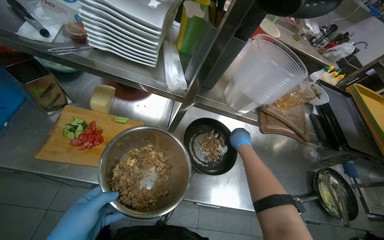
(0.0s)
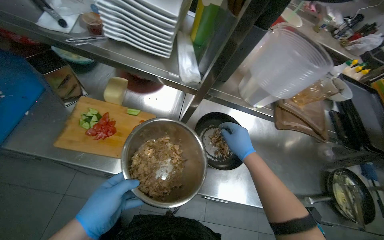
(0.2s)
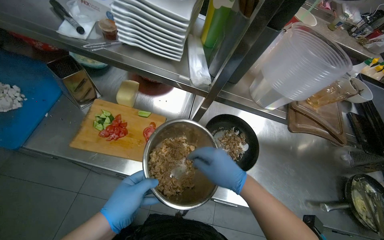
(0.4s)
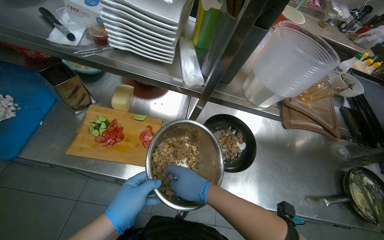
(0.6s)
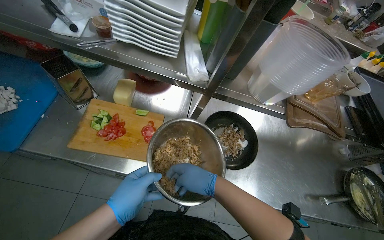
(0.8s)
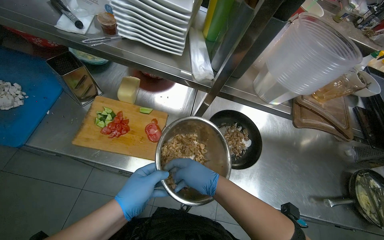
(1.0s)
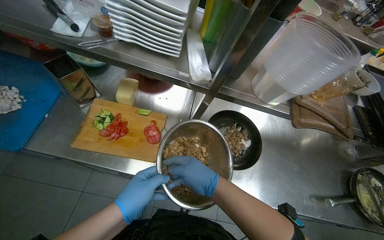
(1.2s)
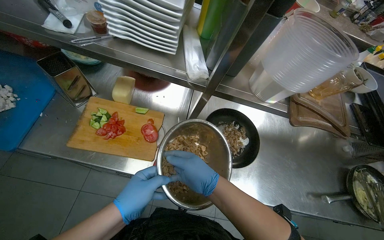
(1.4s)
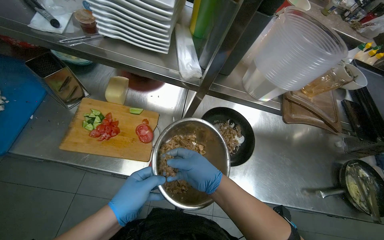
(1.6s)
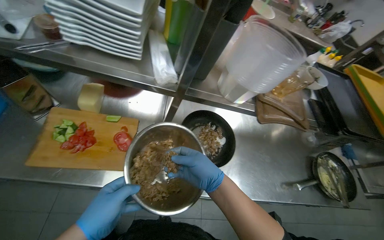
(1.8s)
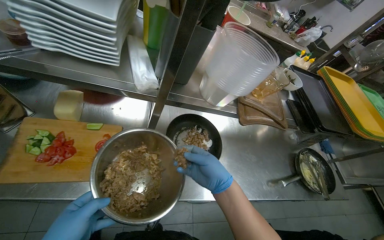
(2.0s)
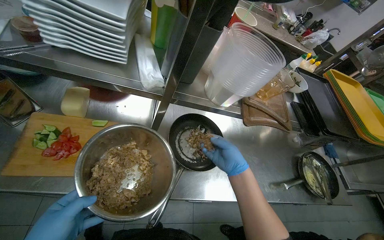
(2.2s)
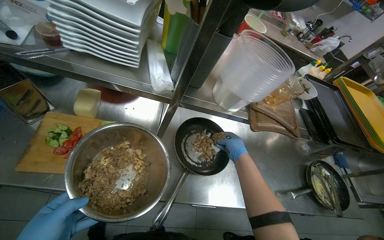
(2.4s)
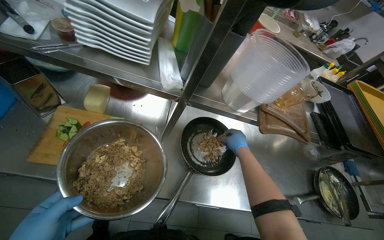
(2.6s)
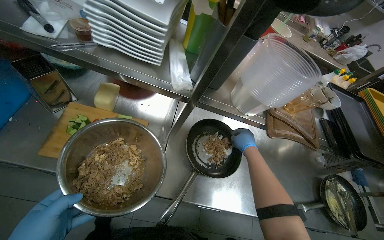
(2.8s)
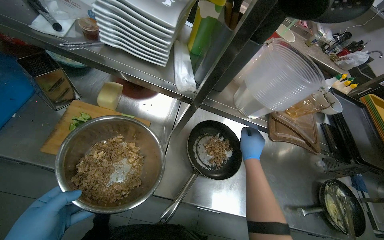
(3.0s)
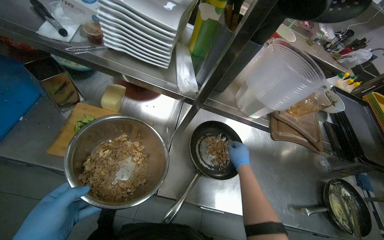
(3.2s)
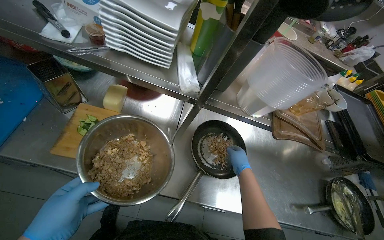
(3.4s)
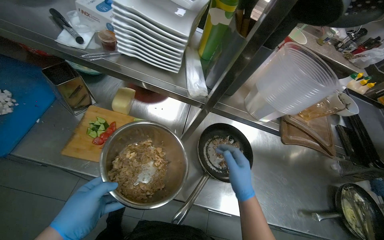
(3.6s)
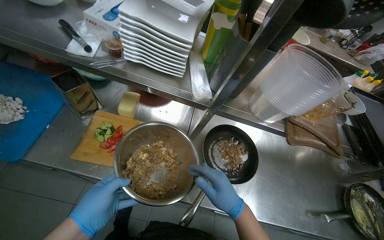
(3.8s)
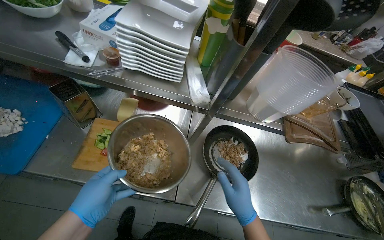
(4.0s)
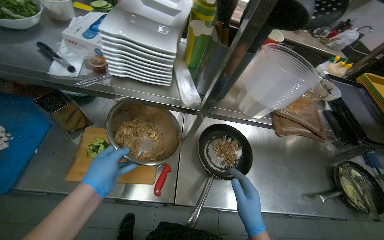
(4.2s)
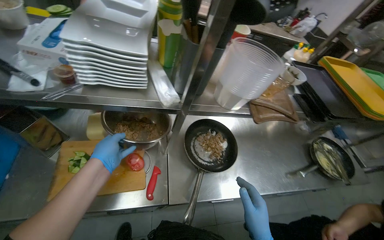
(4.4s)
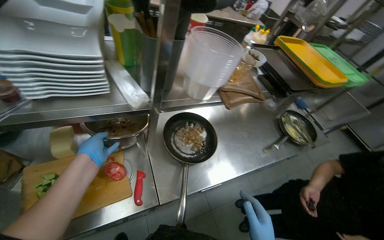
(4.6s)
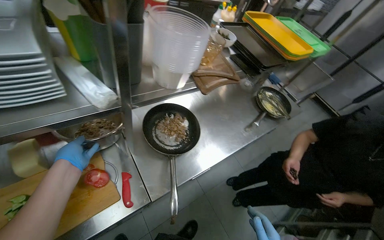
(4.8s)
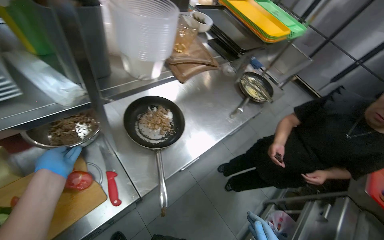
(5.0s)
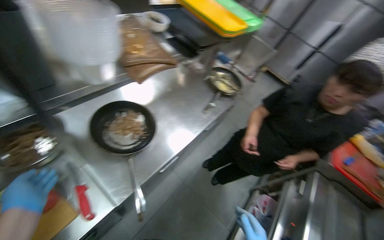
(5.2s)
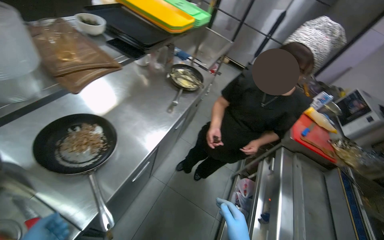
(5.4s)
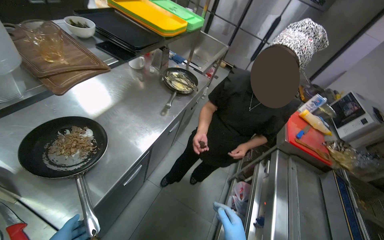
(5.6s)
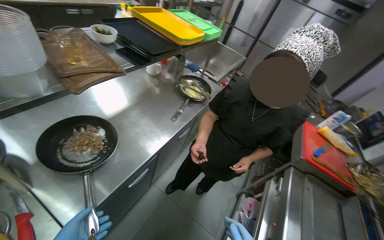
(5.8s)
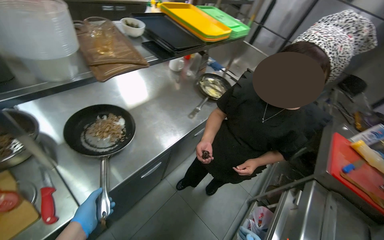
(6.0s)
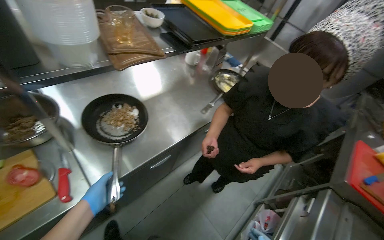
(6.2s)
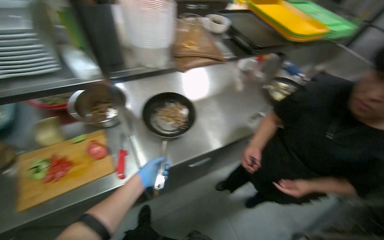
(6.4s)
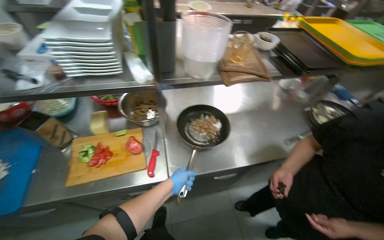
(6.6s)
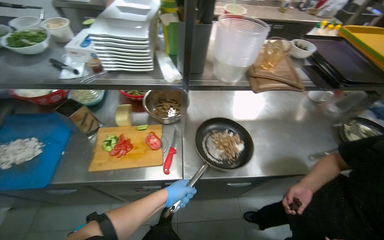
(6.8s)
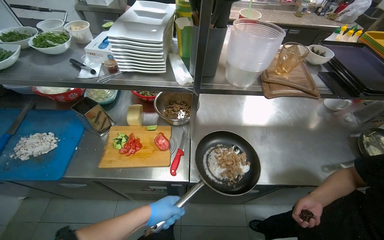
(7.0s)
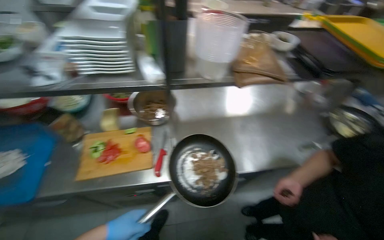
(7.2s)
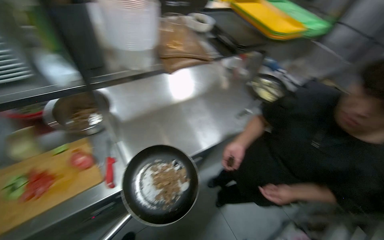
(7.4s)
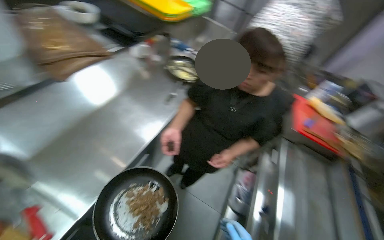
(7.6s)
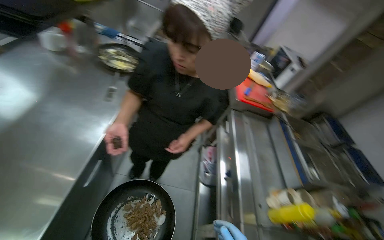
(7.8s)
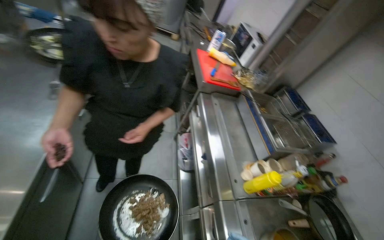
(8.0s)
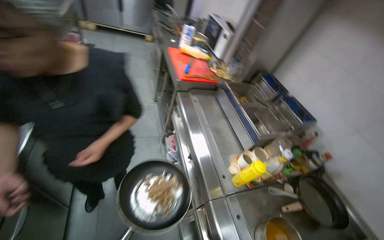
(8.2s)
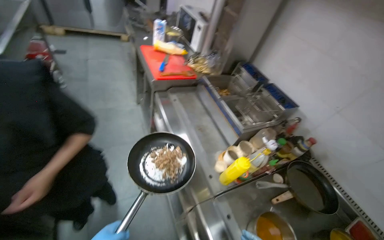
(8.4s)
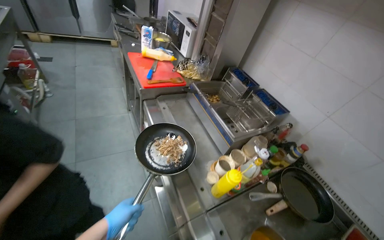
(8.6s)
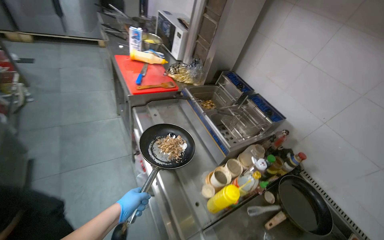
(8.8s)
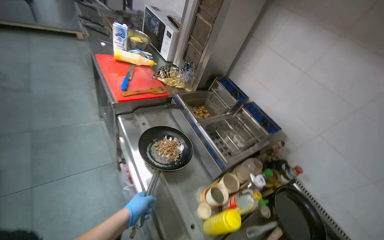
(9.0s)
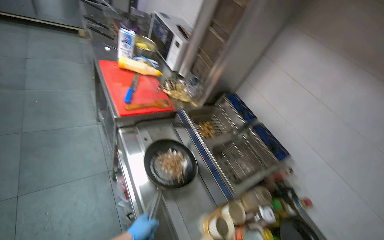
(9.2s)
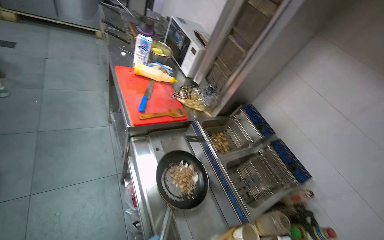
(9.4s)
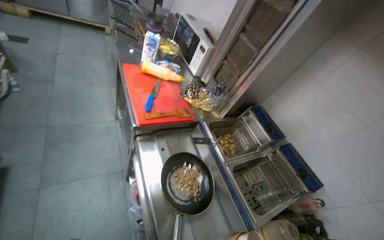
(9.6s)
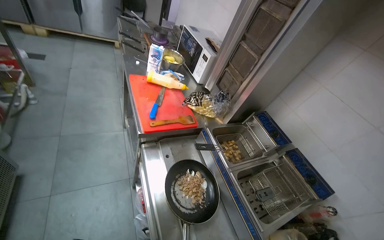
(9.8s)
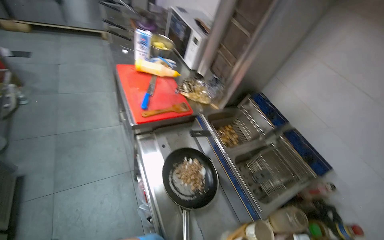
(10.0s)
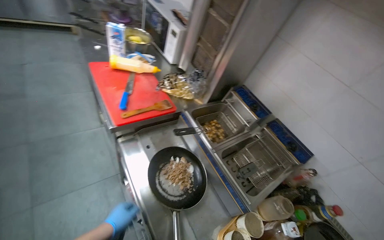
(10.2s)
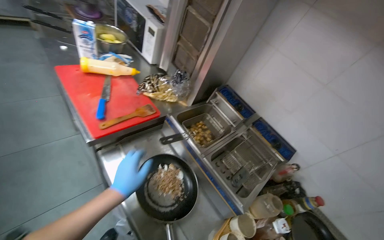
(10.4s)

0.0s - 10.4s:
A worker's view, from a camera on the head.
Job: cooking food.
The whole recording: Adding minced meat to pan. The worker adds minced meat from a bowl into a pan with onions.
0.0s - 1.4s: The right hand heads to the left, nearer to the camera and down the picture, covering about 30 cm.
1.4s - 3.0s: The right hand moves to the right, farther from the camera and up the picture, about 25 cm.
4.4s - 6.0s: The wearer's head swings about 40 degrees to the right.
6.0s - 7.4s: The wearer's head swings approximately 20 degrees to the left.
7.4s - 9.0s: The wearer moves approximately 50 cm. The wearer's head swings about 90 degrees to the right. The camera pitches downward, by some 15 degrees.

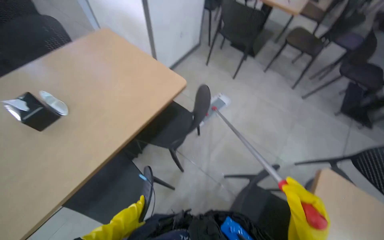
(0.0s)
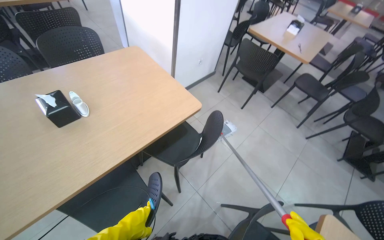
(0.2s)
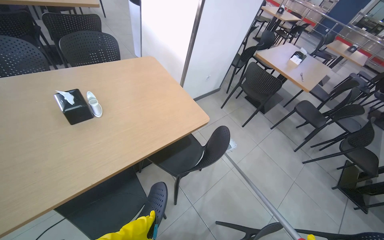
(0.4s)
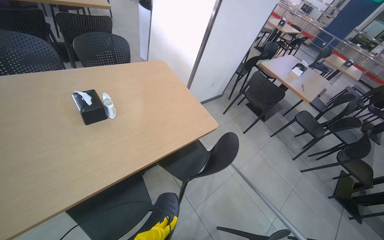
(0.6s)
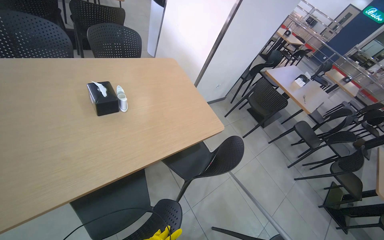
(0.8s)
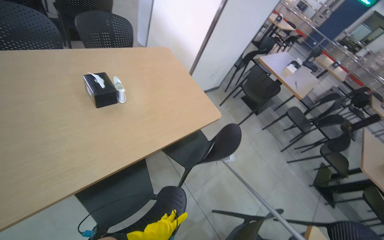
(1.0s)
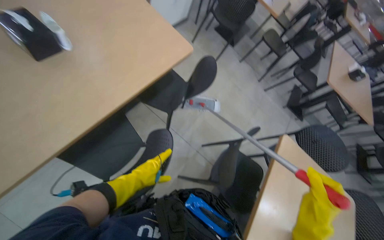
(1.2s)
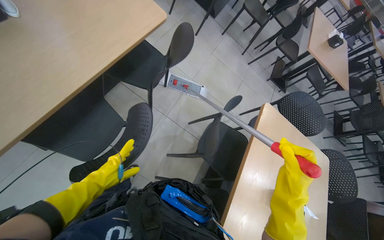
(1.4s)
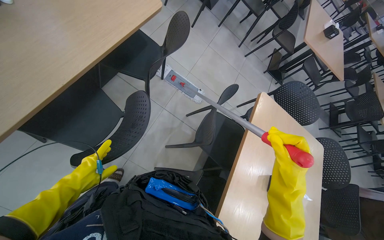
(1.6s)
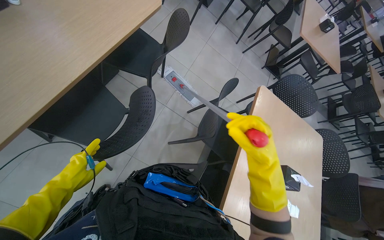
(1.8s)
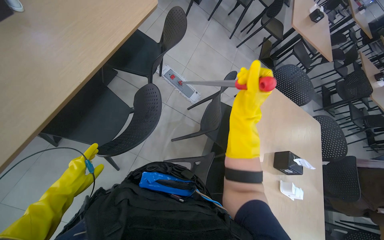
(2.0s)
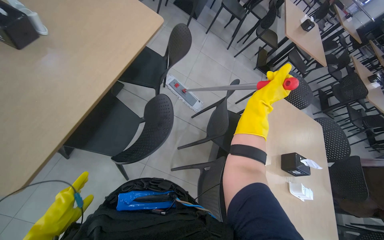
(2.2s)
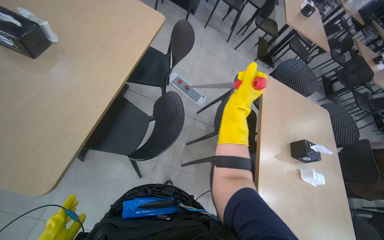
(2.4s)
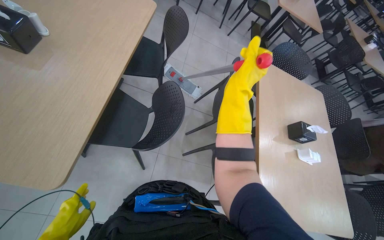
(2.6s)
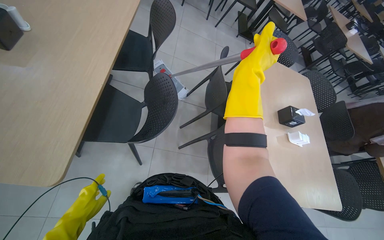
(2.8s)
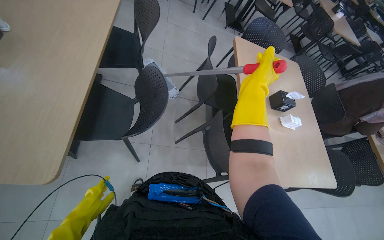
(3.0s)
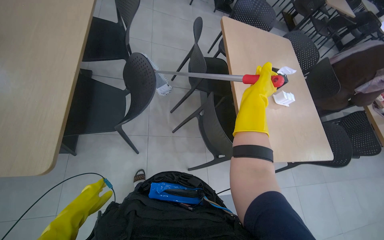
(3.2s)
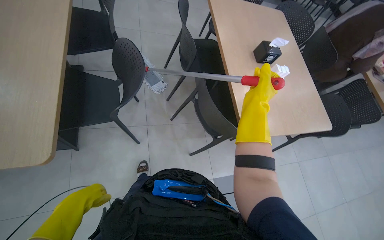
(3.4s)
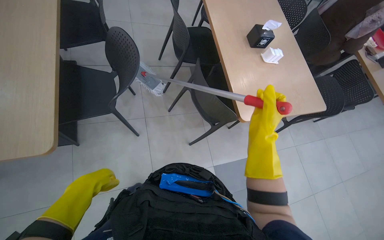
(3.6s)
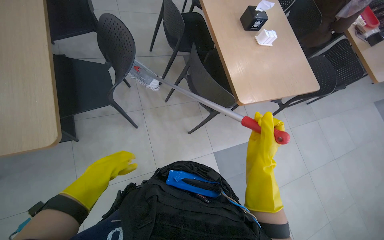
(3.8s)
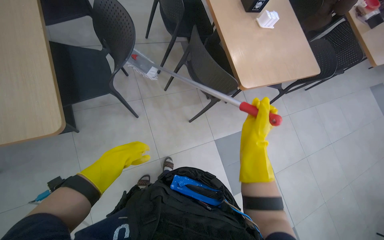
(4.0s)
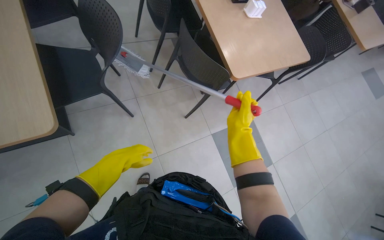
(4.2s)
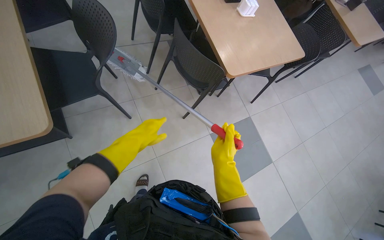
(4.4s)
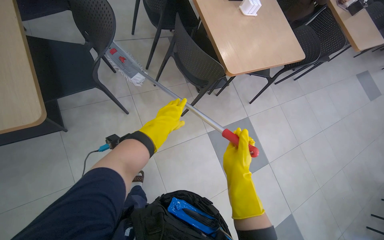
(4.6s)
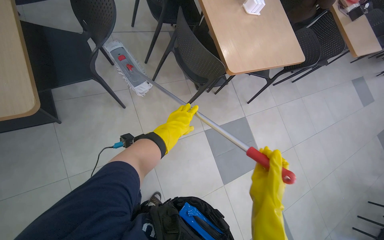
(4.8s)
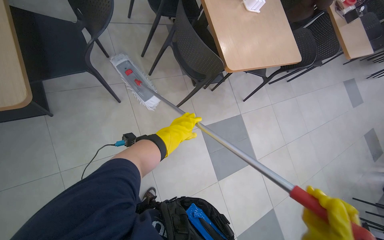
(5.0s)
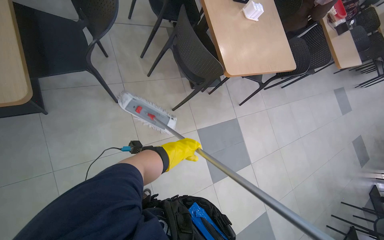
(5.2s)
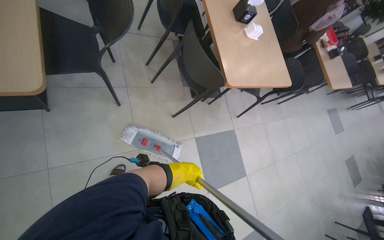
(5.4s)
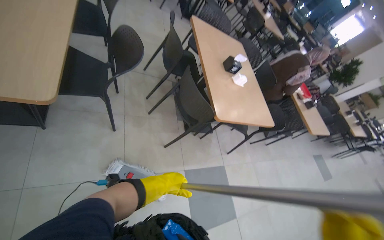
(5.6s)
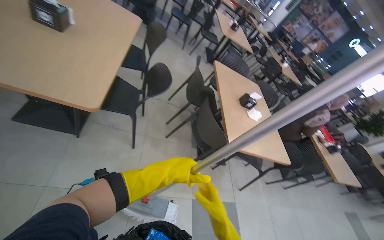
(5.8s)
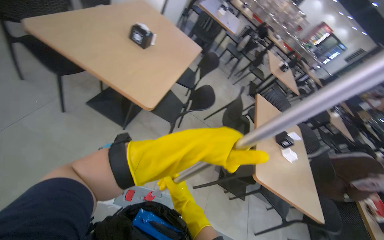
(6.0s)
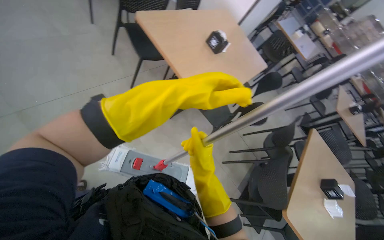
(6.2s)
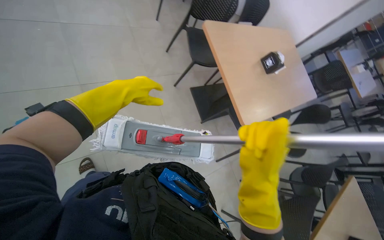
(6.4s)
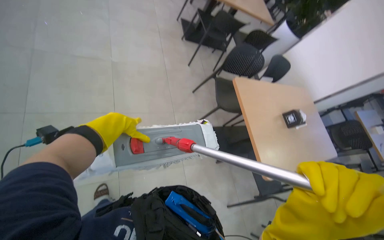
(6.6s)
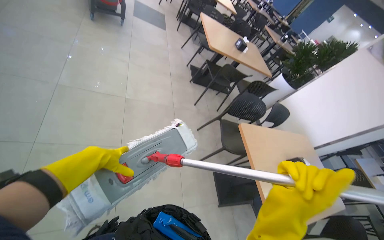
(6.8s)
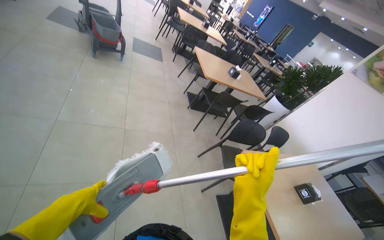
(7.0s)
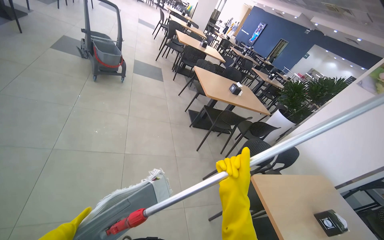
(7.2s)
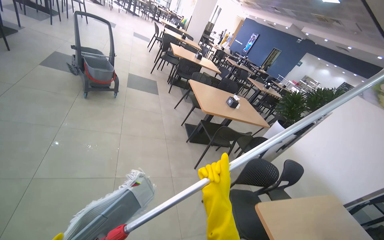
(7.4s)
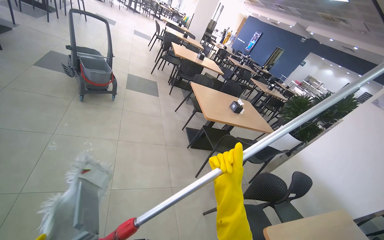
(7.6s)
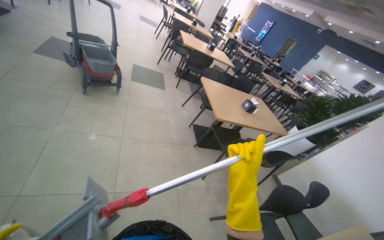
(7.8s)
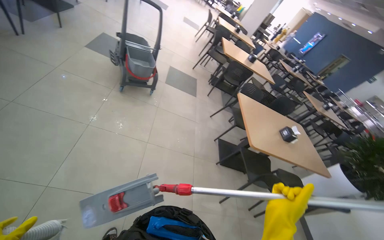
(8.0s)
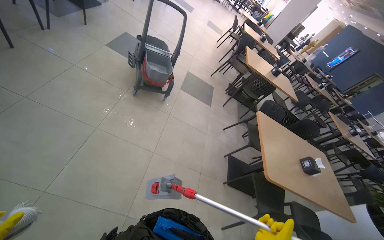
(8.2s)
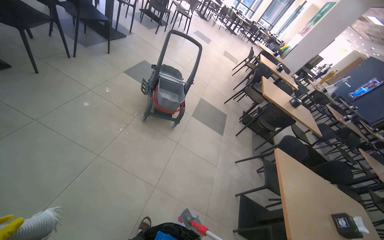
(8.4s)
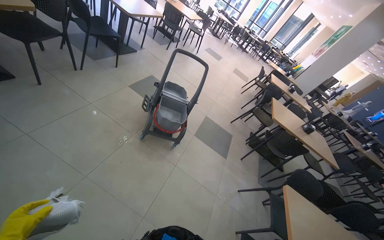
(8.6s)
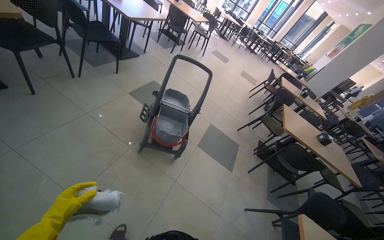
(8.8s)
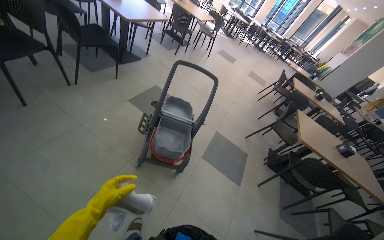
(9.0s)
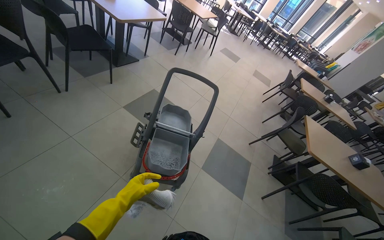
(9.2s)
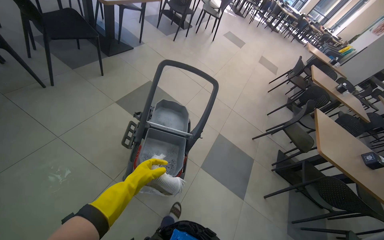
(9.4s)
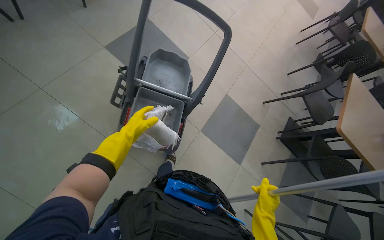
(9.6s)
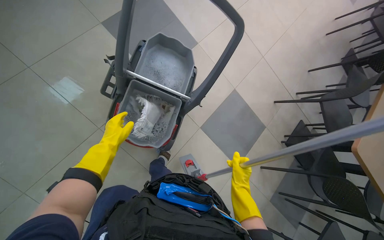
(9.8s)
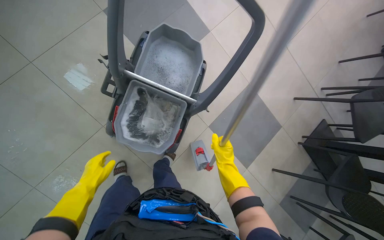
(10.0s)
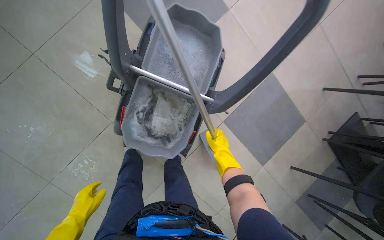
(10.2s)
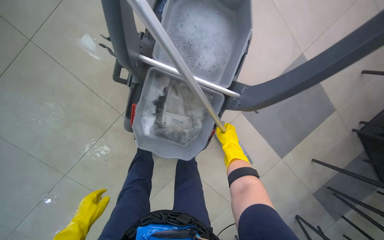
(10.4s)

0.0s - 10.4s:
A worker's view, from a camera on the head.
Job: preparing cleaning supplies.
The whole recording: Managing cleaning equipment and items. The worker removes, washes, wrings, and reattaches the mop head to the handle.
0.0s - 1.4s: The view swings some 15 degrees to the right. The view tilts approximately 15 degrees downward.
1.4s - 3.0s: Everything in view rotates about 25 degrees counterclockwise.
3.0s - 4.4s: The view tilts some 15 degrees downward. The scene rotates counterclockwise by roughly 25 degrees. The right hand moves down the picture, approximately 60 cm. Meanwhile the left hand goes some 15 cm to the right.
4.4s - 6.0s: The view tilts about 40 degrees upward. Everything in view rotates some 35 degrees clockwise.
6.0s - 7.4s: The wearer moves about 70 cm. The wearer's head swings roughly 50 degrees to the left. The camera pitches upward, by some 45 degrees.
7.4s - 9.0s: The wearer moves about 1.5 m. The head turns to the left by about 40 degrees.
9.0s - 10.4s: The camera travels approximately 1 m. The wearer looks roughly 25 degrees further to the left. The view tips downward by about 50 degrees.
